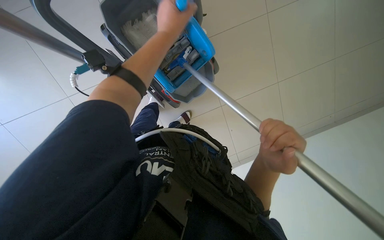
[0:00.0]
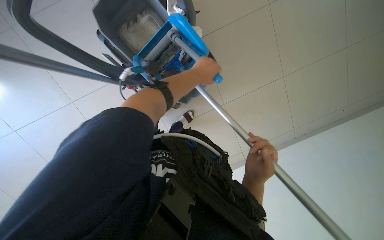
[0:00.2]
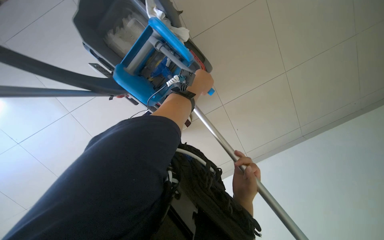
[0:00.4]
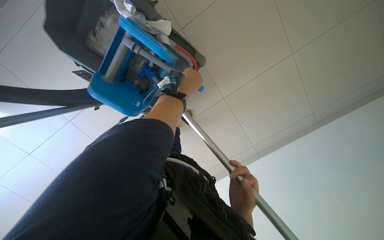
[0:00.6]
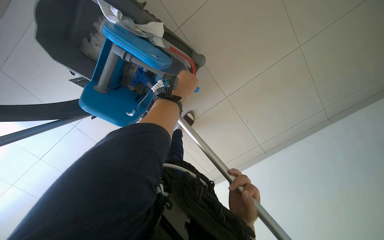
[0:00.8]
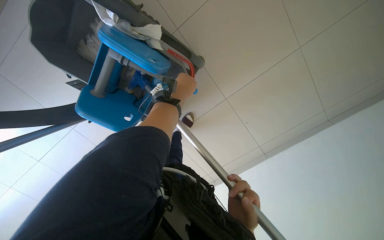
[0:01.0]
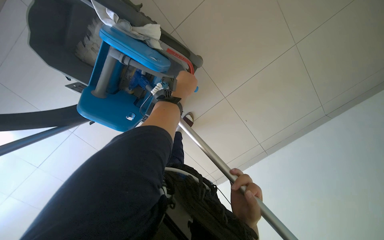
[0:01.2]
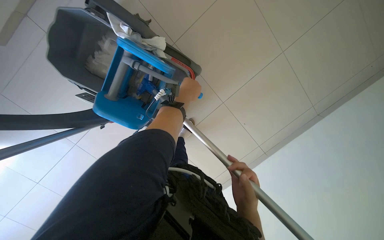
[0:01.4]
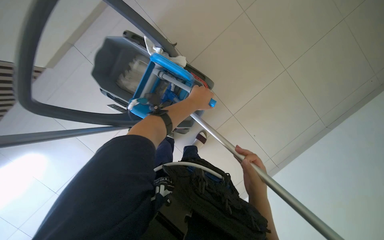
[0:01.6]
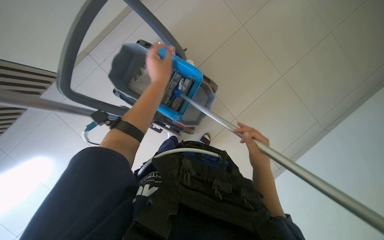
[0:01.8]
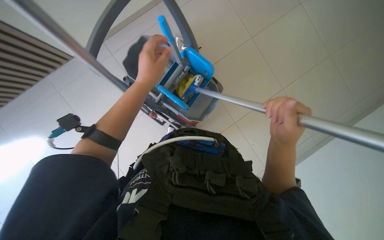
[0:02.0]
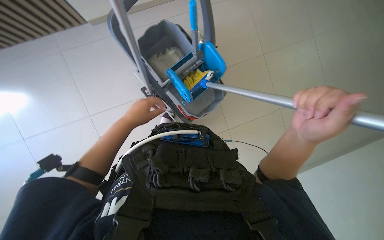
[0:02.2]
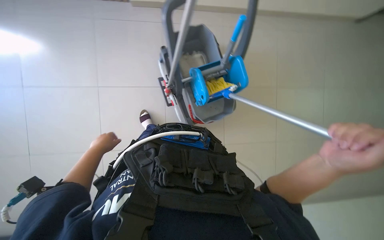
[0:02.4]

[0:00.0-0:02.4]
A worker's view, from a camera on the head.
Job: preparing cleaning supplies.
The whole recording: Preparing mop for cleaning. The worker prepares the mop by dipping it into the bucket and wringing it out.
0:00.0 to 0:01.2: The right hand heads farther from the camera and down the picture, covering roughly 25 cm.
0:01.2 to 0:02.4: The wearer moves about 40 cm. The view tips upward by some 20 degrees.

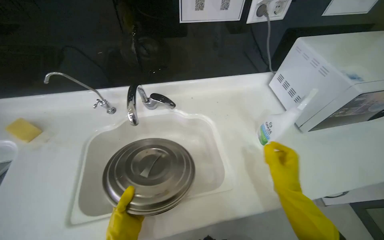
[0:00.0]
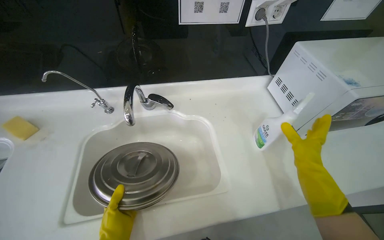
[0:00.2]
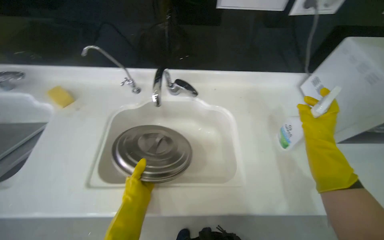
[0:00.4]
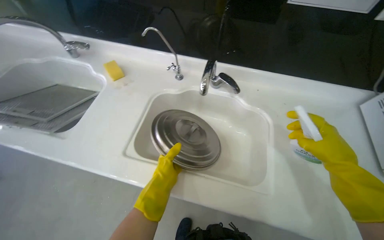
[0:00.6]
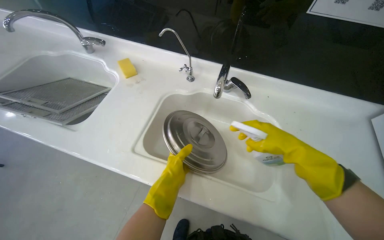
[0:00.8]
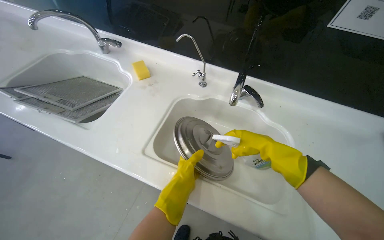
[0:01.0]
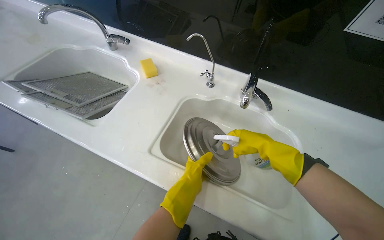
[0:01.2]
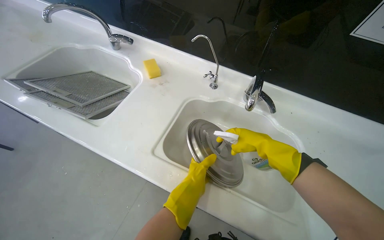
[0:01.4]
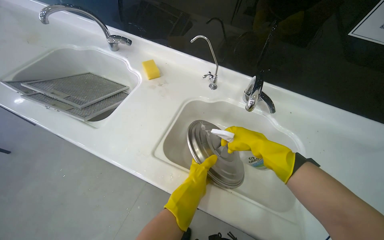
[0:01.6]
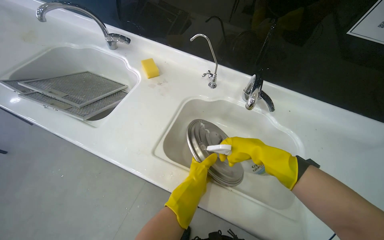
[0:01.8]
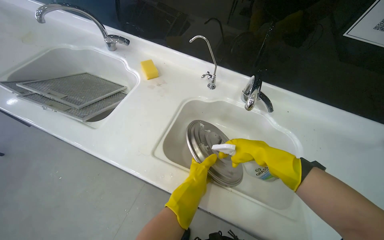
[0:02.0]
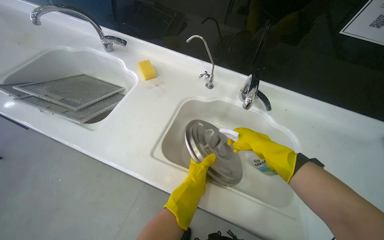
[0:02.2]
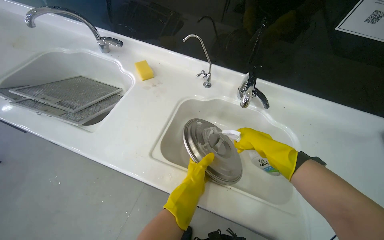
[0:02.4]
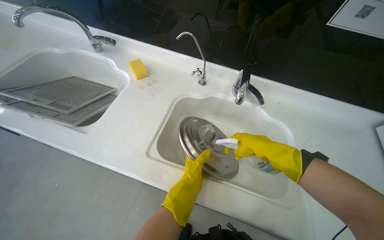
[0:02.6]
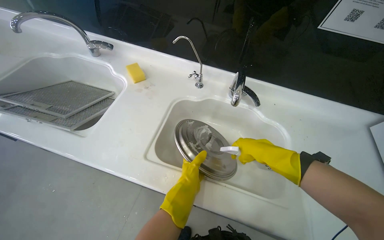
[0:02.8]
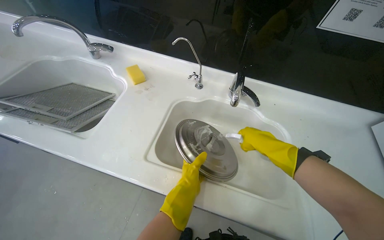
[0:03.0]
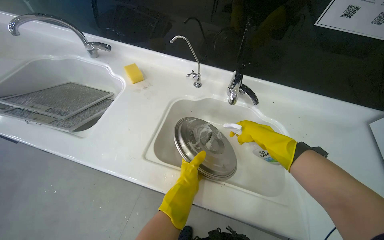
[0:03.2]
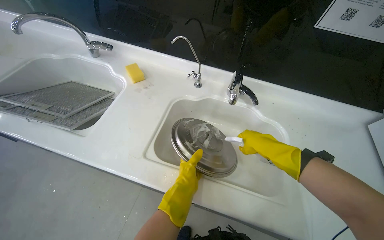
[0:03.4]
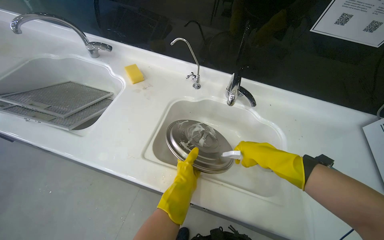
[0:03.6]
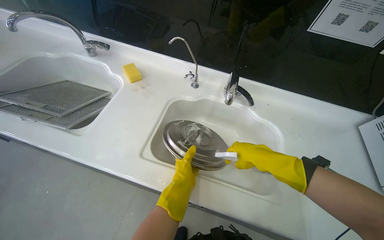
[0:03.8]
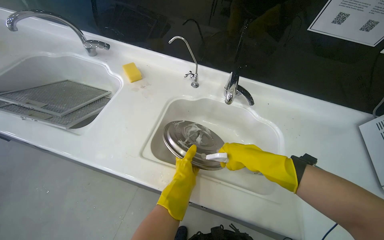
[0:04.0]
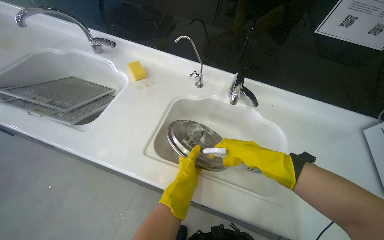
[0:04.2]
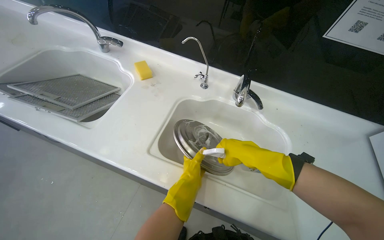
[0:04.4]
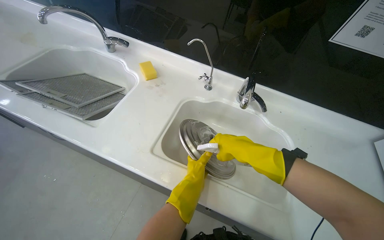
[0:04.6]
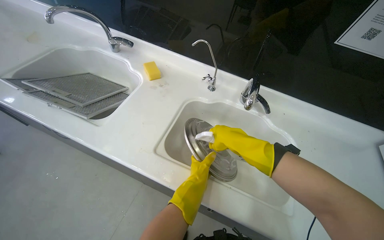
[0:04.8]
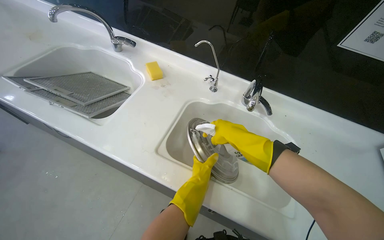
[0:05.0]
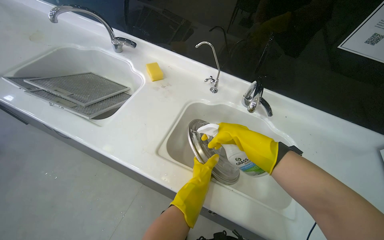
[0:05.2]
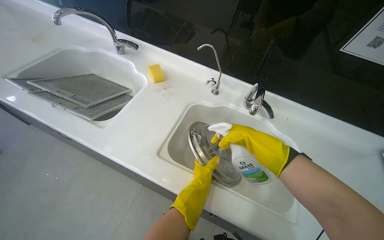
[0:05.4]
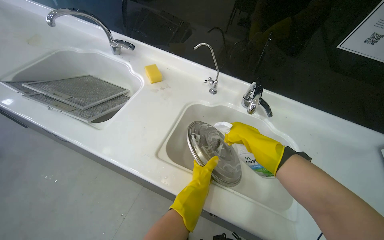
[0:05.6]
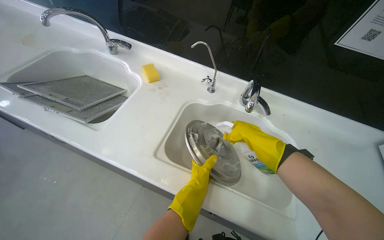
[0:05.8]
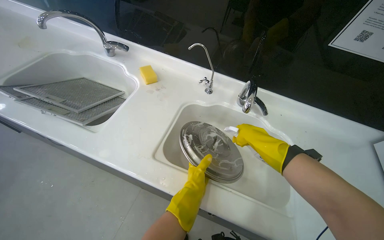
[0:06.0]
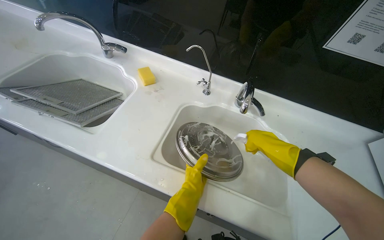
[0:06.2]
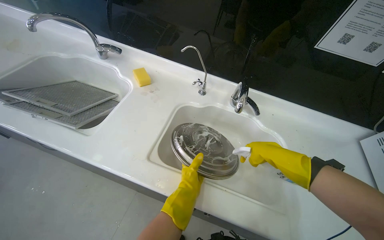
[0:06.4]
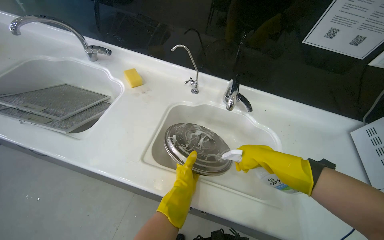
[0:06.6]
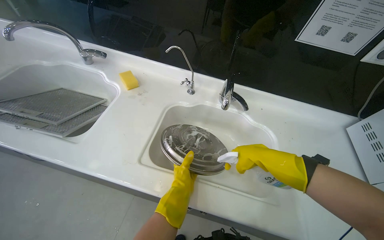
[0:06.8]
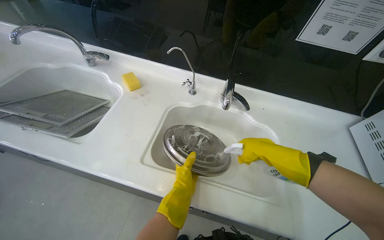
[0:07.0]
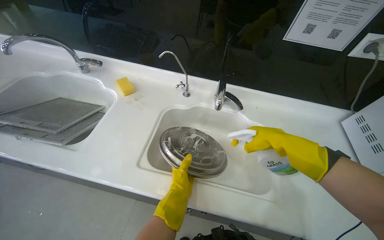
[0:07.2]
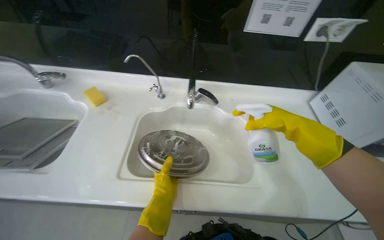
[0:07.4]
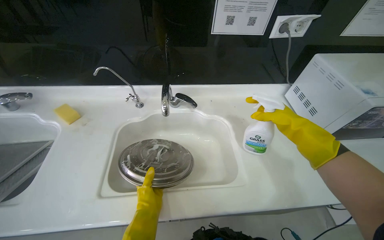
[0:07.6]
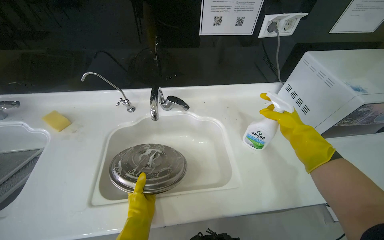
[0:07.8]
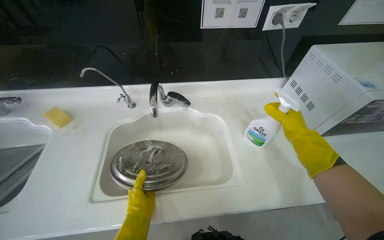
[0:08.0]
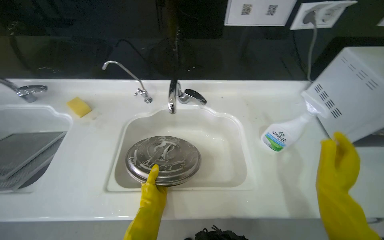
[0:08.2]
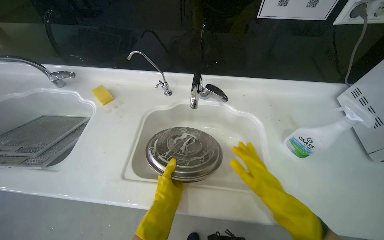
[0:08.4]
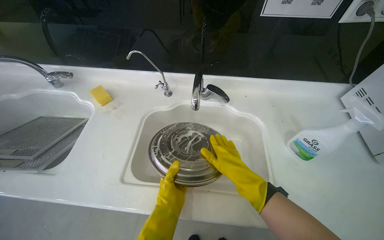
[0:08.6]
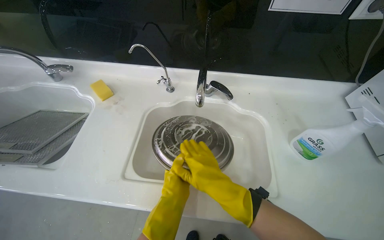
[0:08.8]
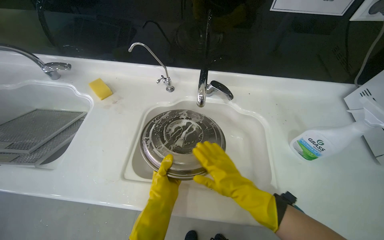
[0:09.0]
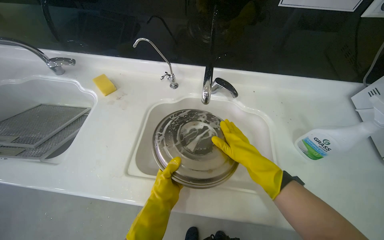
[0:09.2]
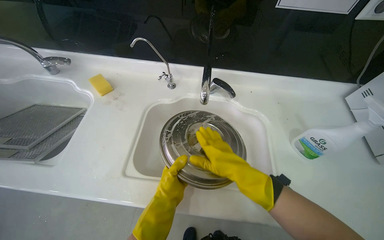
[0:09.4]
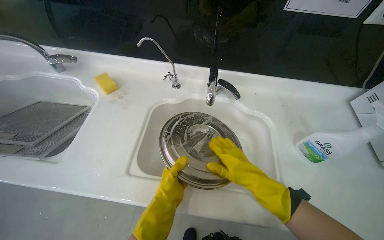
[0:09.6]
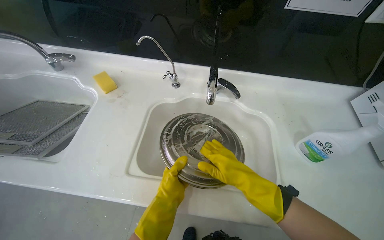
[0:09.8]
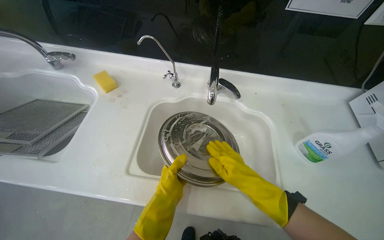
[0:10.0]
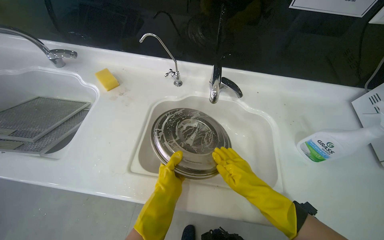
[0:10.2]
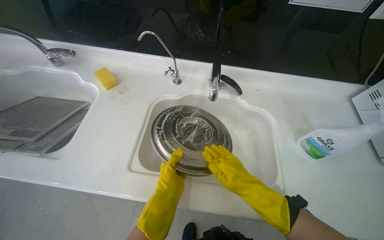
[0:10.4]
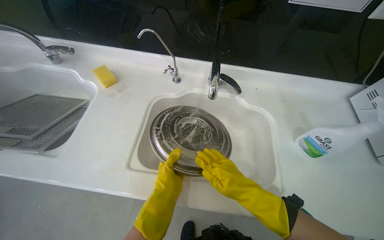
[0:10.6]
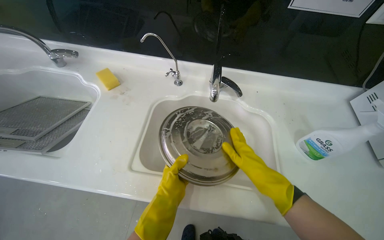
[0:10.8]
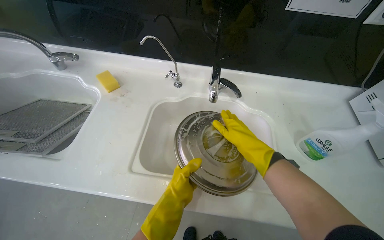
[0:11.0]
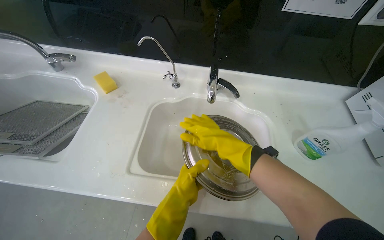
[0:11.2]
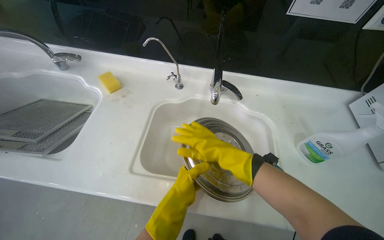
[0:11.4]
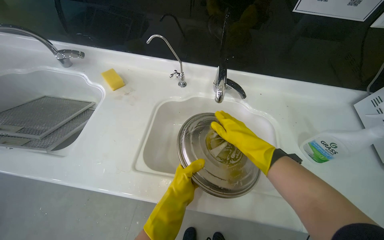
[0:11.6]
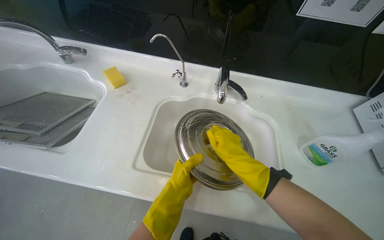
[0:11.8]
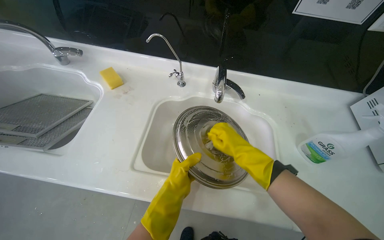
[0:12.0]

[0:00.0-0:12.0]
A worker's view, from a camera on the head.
Job: cleaning kitchen.
The whole recording: Cleaning pot lid in sink. The worker sprays cleaning solution and scrubs a pot lid with a sponge in the sink.
0:00.0 to 0:01.6: The head turns to the left by approximately 35 degrees.
0:01.6 to 0:03.0: The hands work in one place, with small movements.
0:06.0 to 0:07.6: The wearer looks some 25 degrees further to the right. The right hand heads to the right, covering approximately 30 cm, and reaches roughly 20 cm nearer to the camera, then returns.
0:07.6 to 0:09.0: The right hand travels to the left and down the picture by roughly 30 cm.
0:09.0 to 0:10.4: The hands are busy where they are.
0:10.4 to 0:12.0: The right hand shifts roughly 10 cm up the picture.

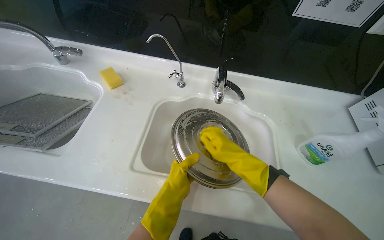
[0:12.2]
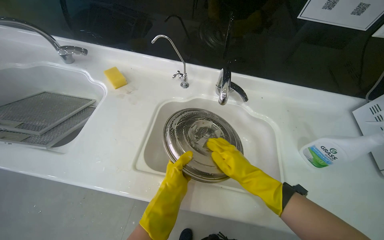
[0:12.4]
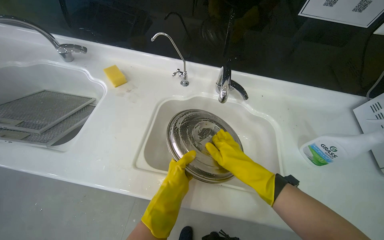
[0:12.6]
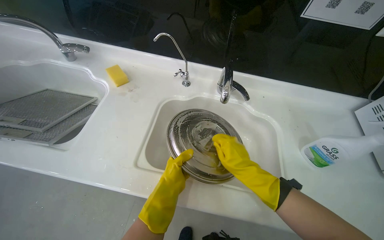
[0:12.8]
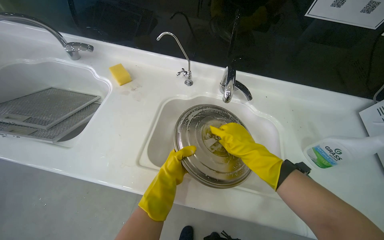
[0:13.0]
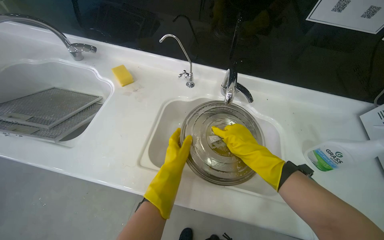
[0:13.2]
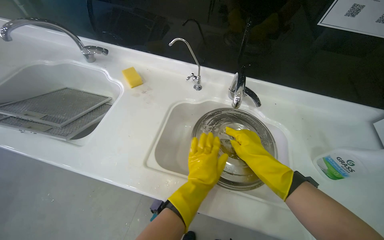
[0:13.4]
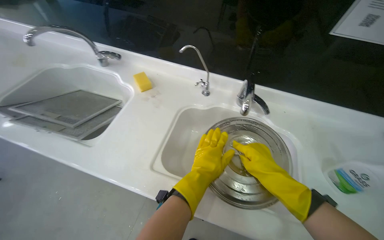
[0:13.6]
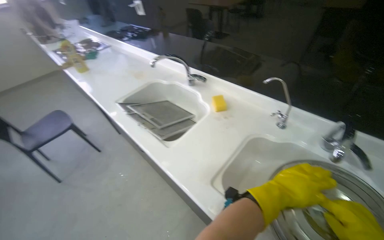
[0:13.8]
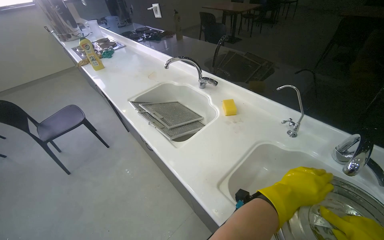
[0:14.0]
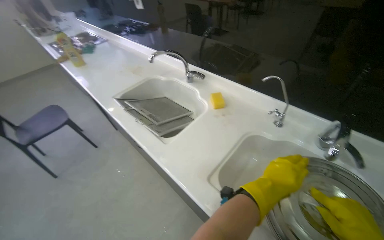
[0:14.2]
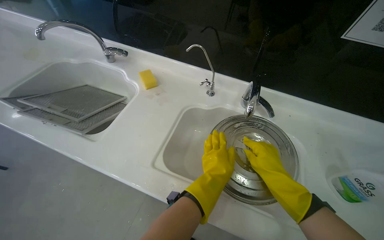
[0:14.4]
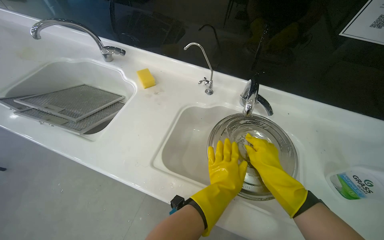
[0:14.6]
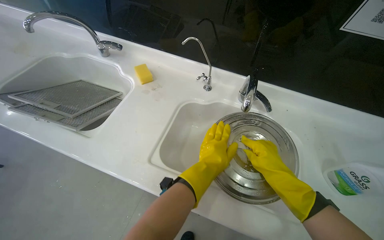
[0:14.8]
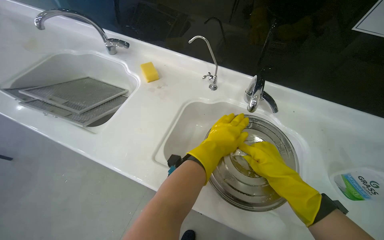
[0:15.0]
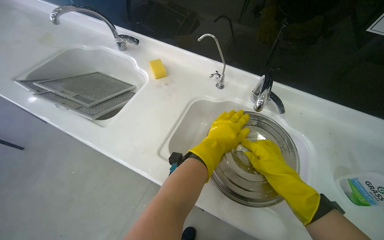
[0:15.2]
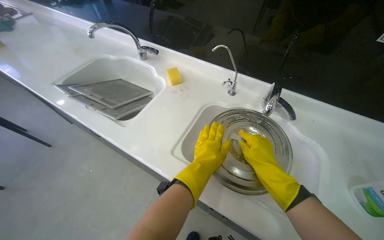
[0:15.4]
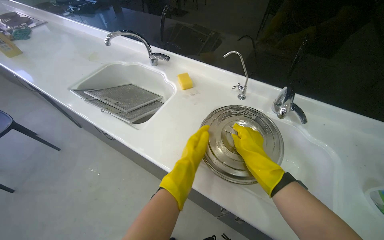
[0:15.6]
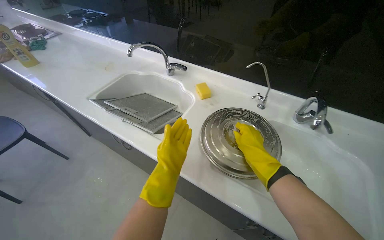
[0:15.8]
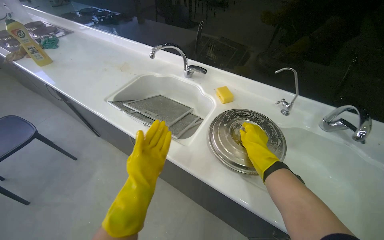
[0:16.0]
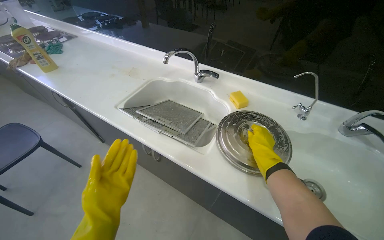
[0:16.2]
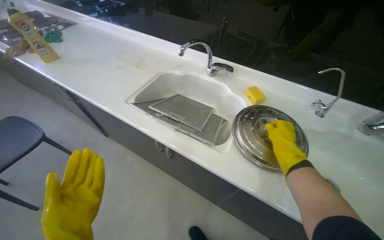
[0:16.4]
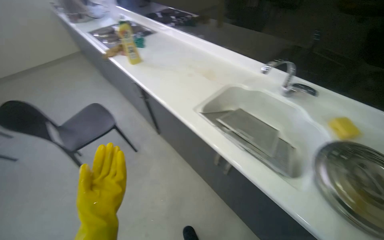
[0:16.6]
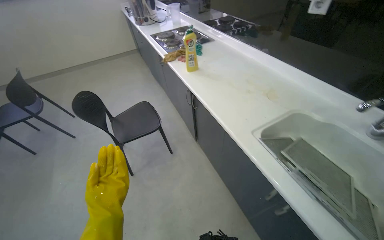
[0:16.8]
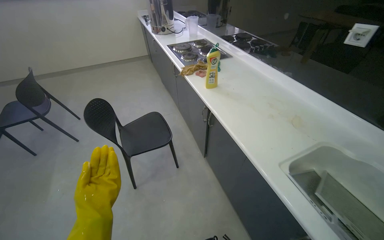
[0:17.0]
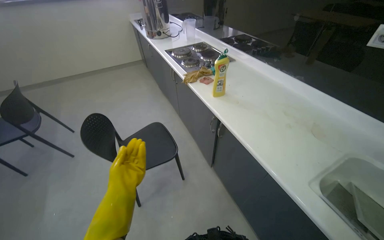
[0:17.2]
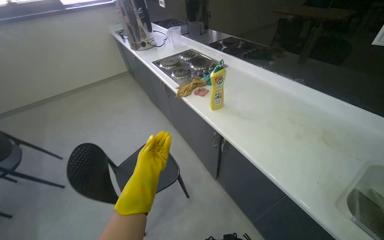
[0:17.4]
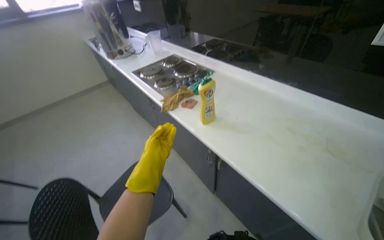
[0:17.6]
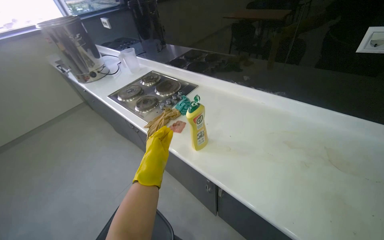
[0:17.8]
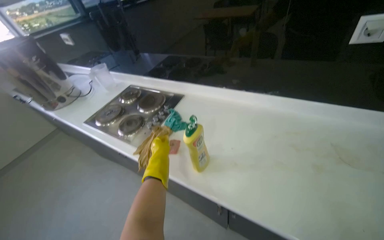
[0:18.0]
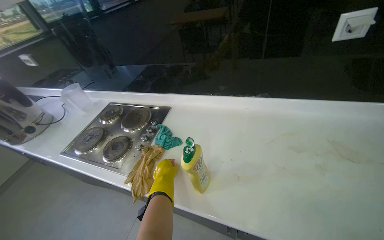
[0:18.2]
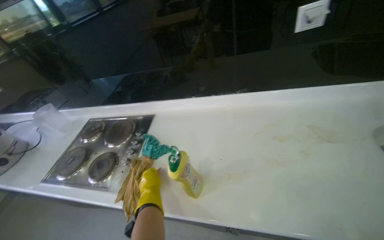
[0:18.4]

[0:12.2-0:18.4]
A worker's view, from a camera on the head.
Job: cleaning kitchen.
The whole recording: Cleaning pot lid in sink. The worker sprays cleaning solution and scrubs a pot lid with a sponge in the sink.
0:12.2 to 0:13.8: The wearer's head swings some 35 degrees to the left.
0:15.4 to 0:16.8: The wearer moves some 80 cm. The head turns to the left by approximately 35 degrees.
0:16.8 to 0:18.4: The camera travels approximately 80 cm. The head turns to the right by approximately 55 degrees.
